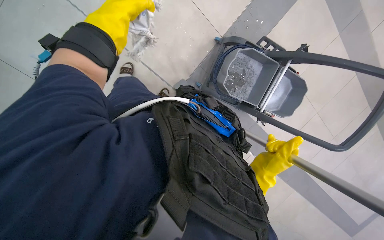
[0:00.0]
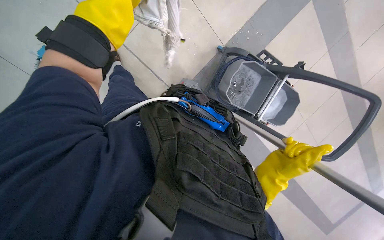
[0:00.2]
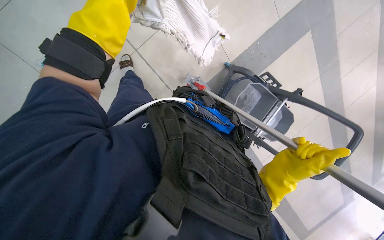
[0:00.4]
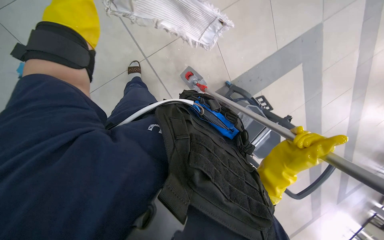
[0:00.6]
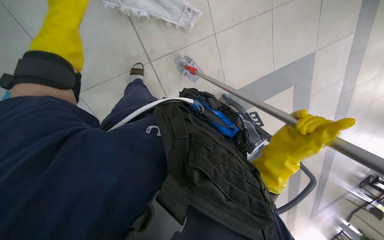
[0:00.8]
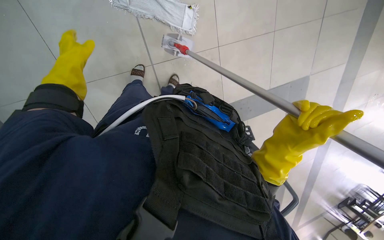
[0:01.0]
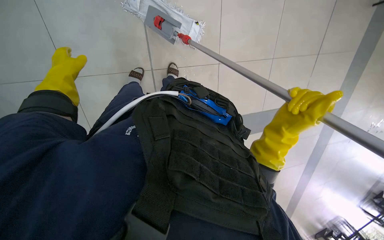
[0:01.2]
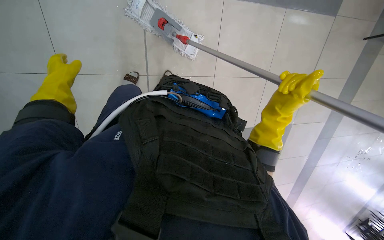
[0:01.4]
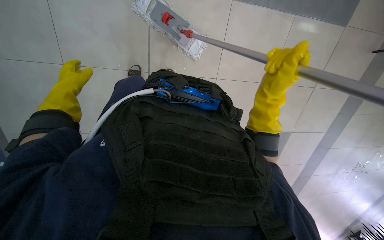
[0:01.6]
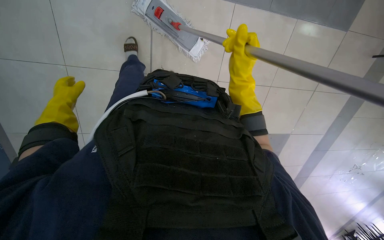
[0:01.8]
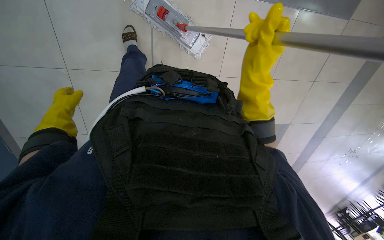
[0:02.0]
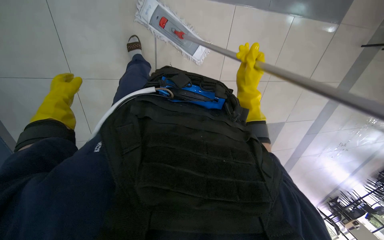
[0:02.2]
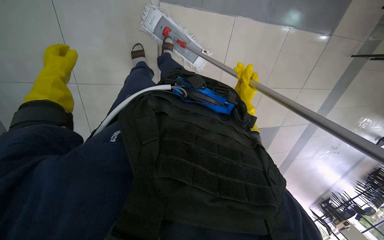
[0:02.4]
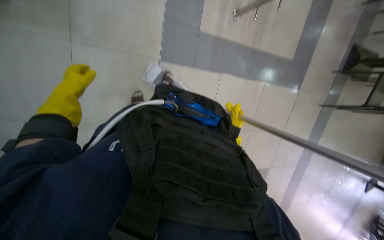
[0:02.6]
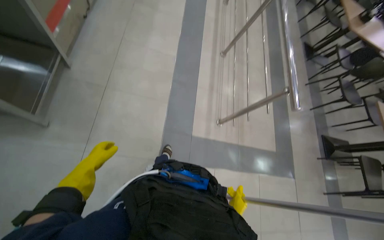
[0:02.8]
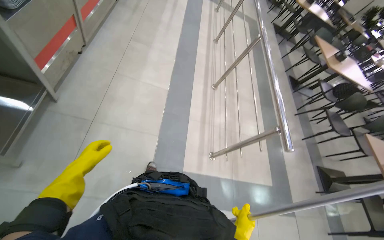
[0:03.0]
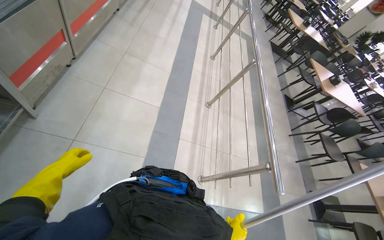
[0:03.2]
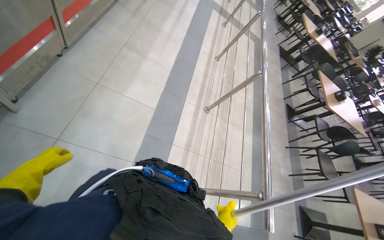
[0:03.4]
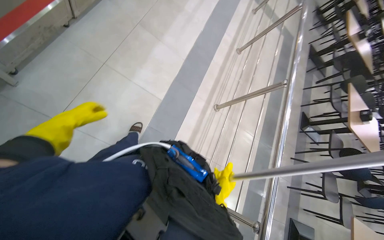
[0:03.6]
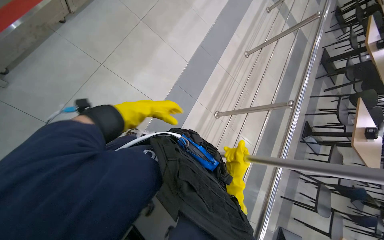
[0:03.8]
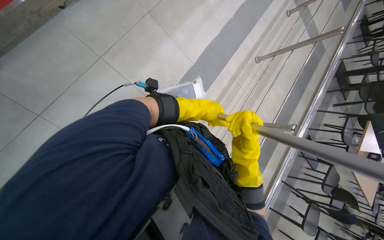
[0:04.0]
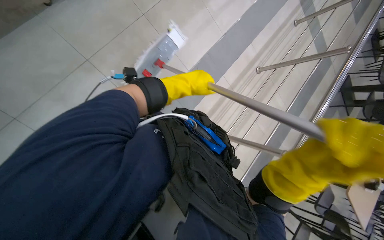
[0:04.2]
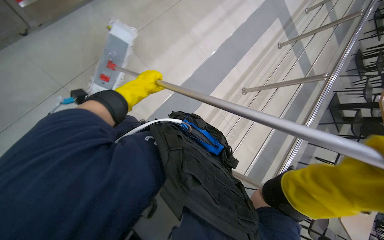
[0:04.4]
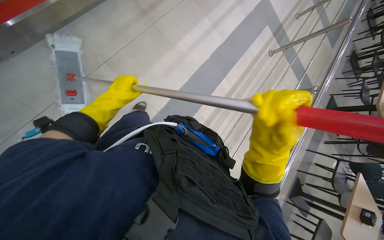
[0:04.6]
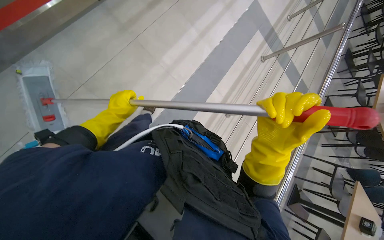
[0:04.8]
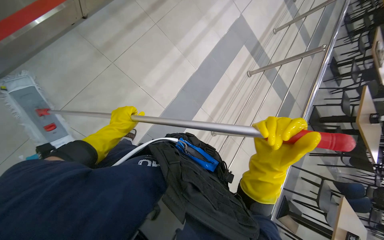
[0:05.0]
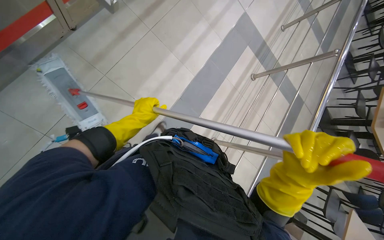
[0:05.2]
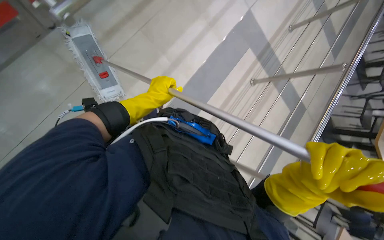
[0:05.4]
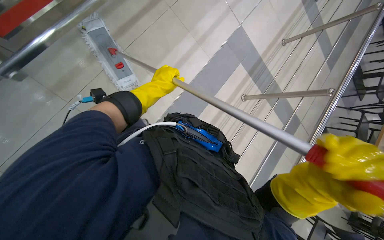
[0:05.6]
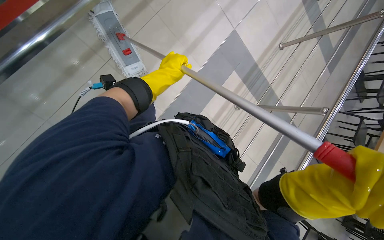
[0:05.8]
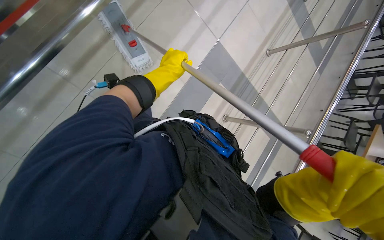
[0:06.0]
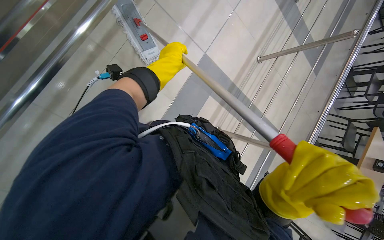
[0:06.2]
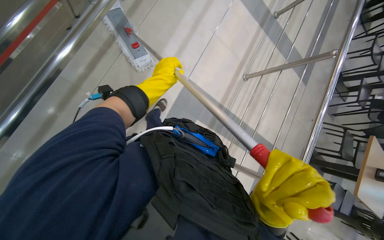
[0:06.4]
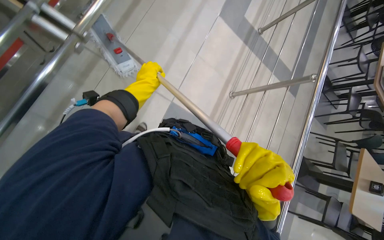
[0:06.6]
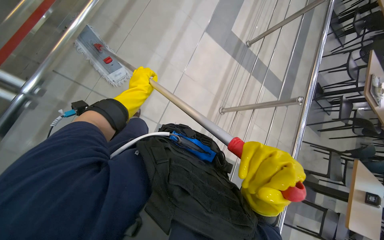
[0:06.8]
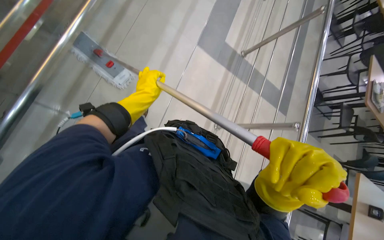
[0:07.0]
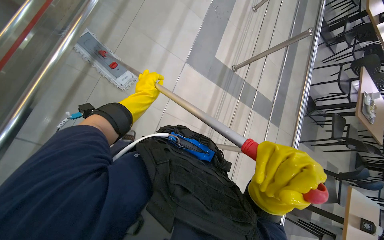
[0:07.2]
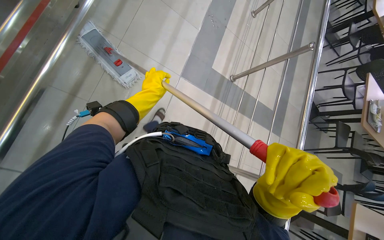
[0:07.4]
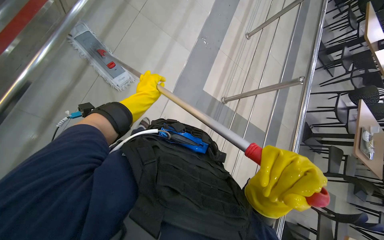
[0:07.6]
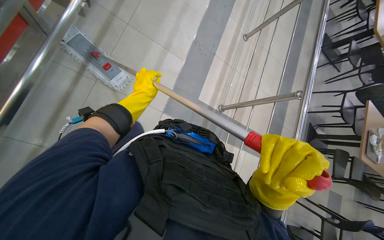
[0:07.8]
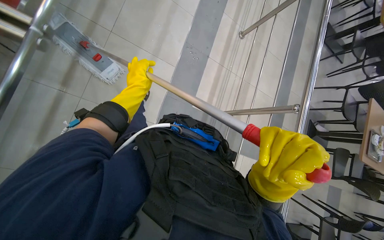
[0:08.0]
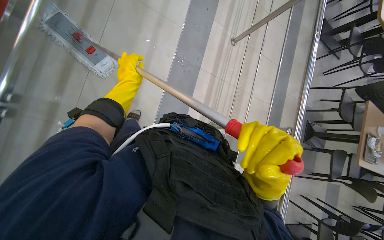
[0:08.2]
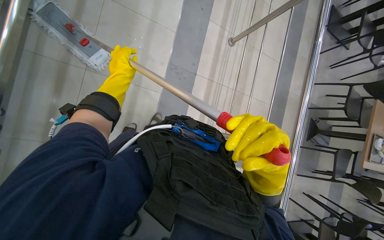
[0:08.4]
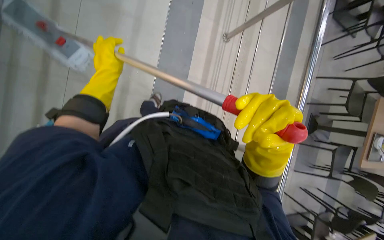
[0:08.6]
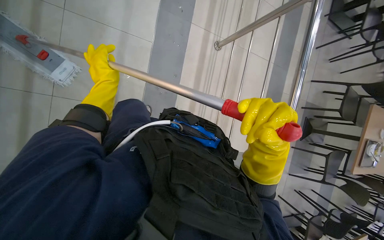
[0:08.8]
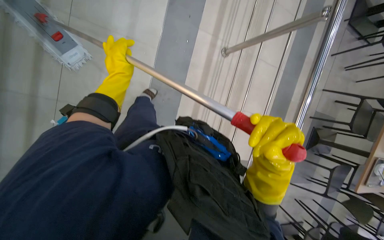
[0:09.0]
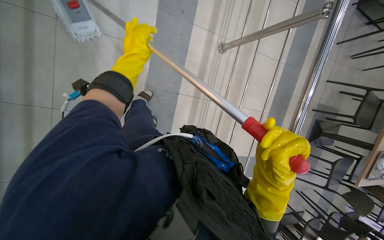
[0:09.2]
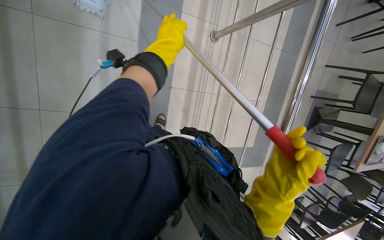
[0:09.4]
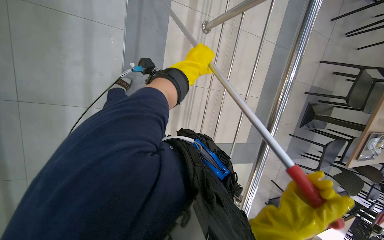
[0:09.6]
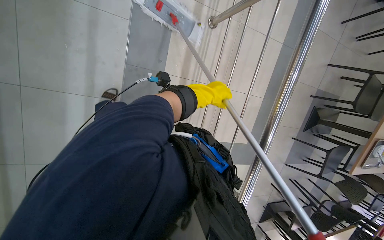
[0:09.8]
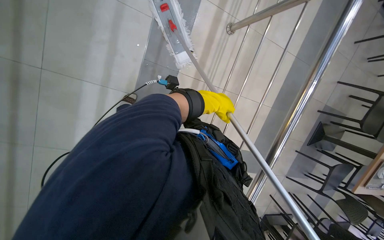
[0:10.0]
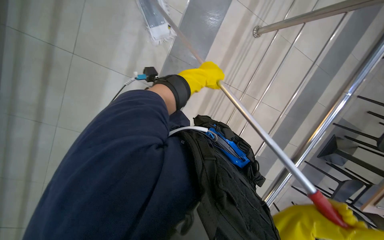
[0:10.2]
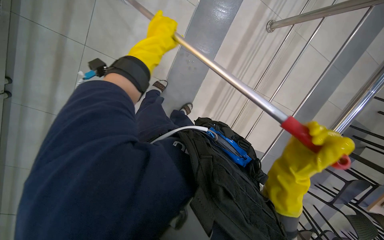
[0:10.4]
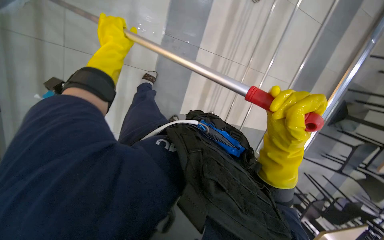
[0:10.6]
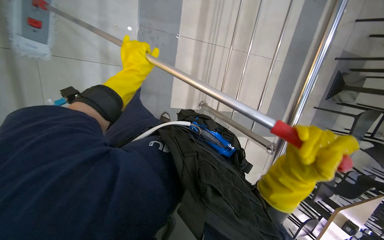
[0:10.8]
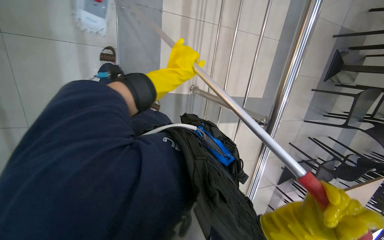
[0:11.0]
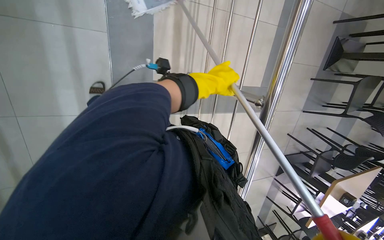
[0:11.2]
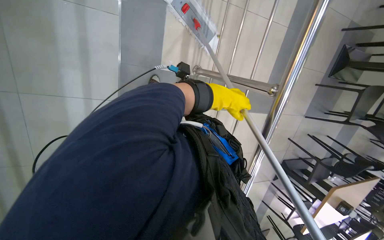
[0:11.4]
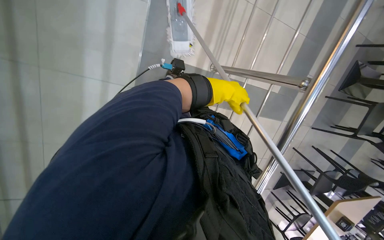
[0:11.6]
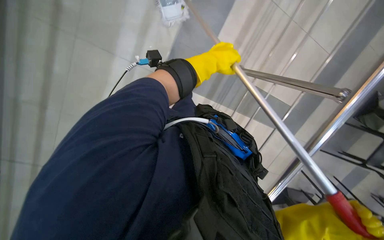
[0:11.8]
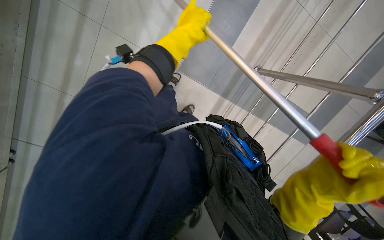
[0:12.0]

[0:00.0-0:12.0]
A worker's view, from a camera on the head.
Job: mopping floor.
The whole recording: Mopping cafeteria floor. The worker mops the cafeteria floor, periodically wringing the mop in the bucket.
0:00.0 to 0:01.6: The scene rotates clockwise by about 35 degrees.
0:01.6 to 0:03.0: The wearer looks roughly 60 degrees further upward.
0:03.0 to 0:04.4: The head travels roughly 1 m. The scene rotates clockwise by about 35 degrees.
0:04.4 to 0:06.0: The camera travels about 1.5 m.
0:06.0 to 0:07.6: The wearer moves approximately 1 m.
0:07.6 to 0:09.0: The wearer moves some 1 m. The view tips downward by roughly 15 degrees.
0:10.4 to 0:12.0: The head travels some 80 cm.

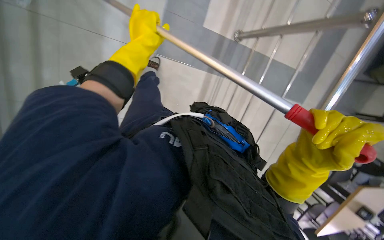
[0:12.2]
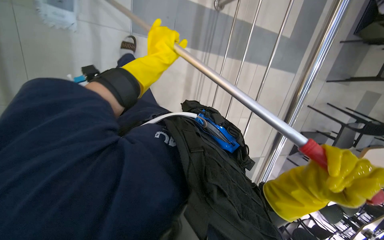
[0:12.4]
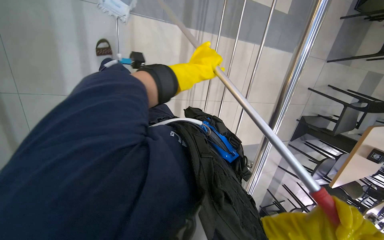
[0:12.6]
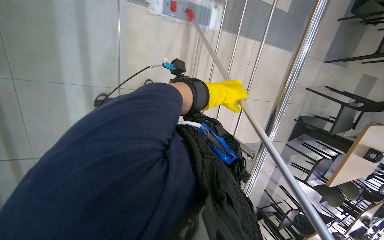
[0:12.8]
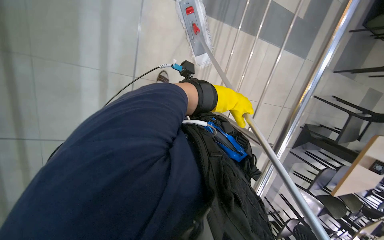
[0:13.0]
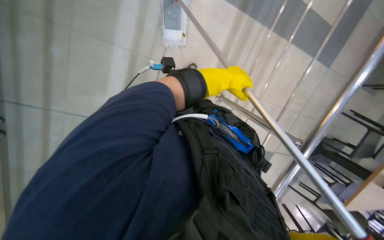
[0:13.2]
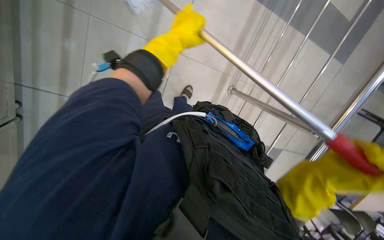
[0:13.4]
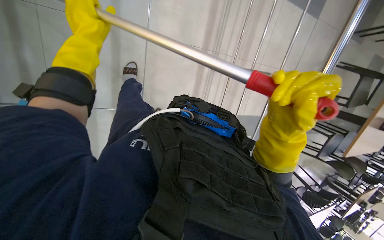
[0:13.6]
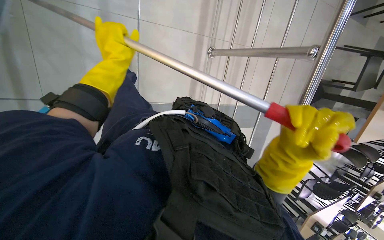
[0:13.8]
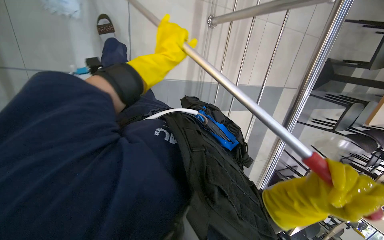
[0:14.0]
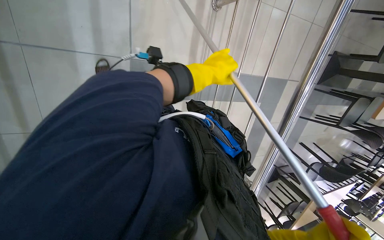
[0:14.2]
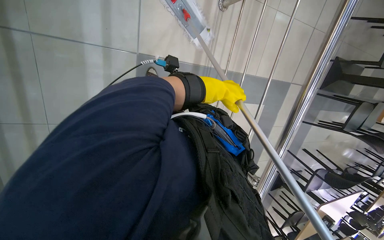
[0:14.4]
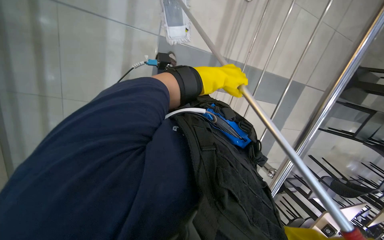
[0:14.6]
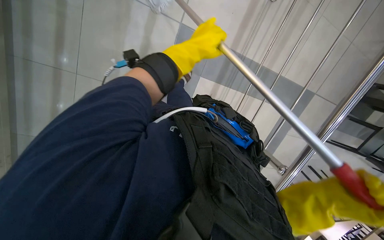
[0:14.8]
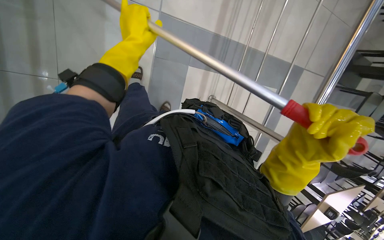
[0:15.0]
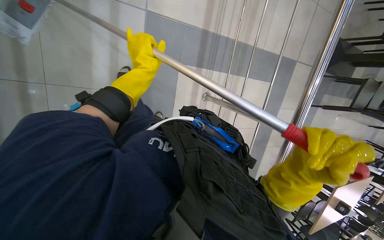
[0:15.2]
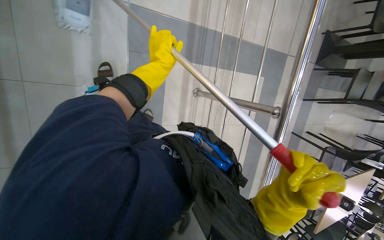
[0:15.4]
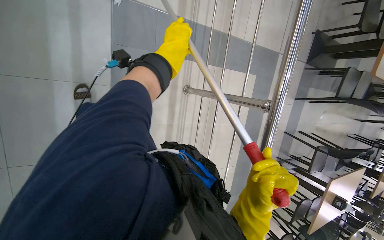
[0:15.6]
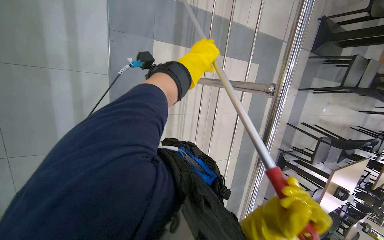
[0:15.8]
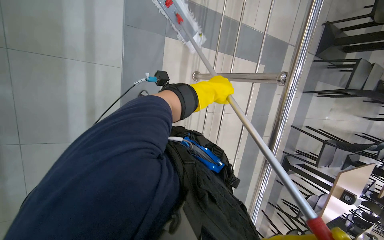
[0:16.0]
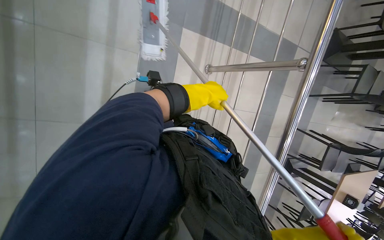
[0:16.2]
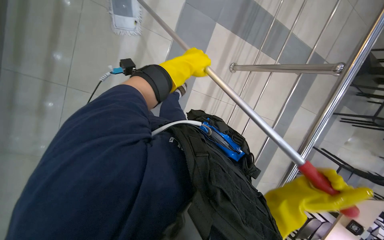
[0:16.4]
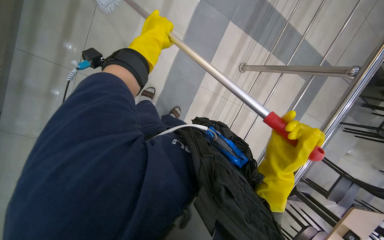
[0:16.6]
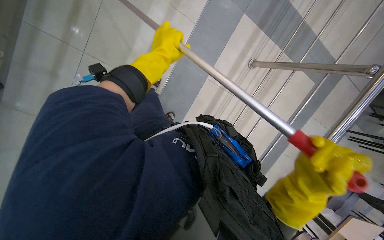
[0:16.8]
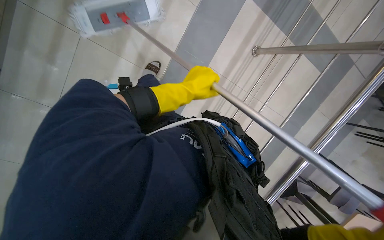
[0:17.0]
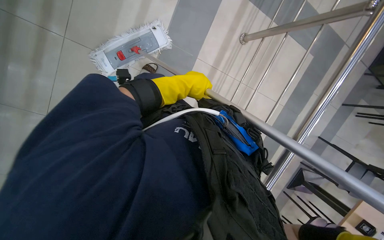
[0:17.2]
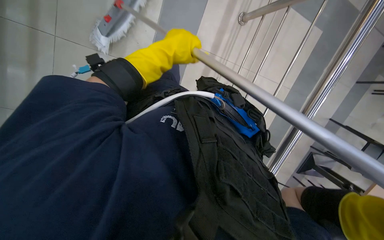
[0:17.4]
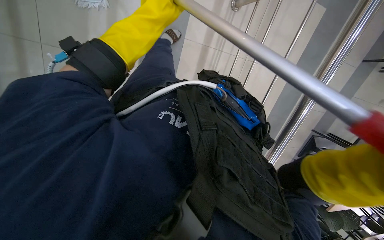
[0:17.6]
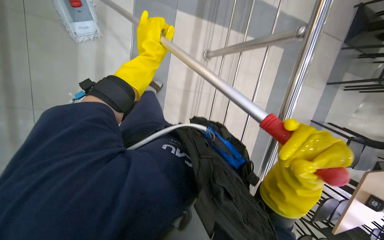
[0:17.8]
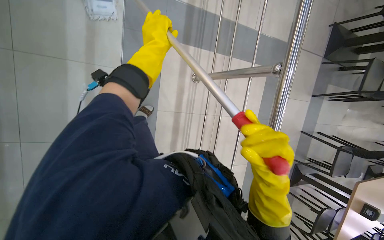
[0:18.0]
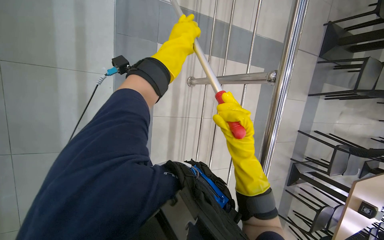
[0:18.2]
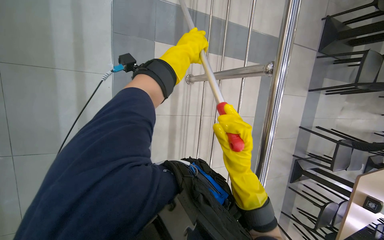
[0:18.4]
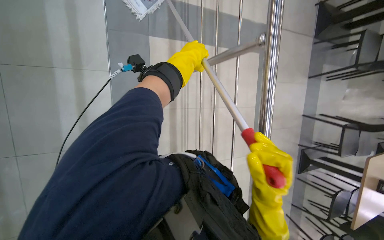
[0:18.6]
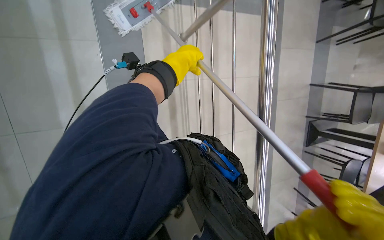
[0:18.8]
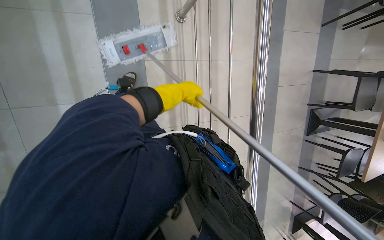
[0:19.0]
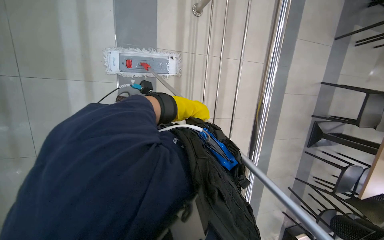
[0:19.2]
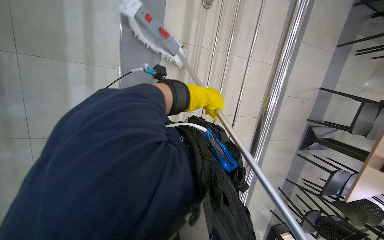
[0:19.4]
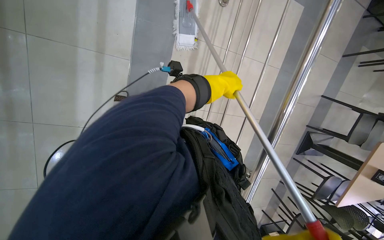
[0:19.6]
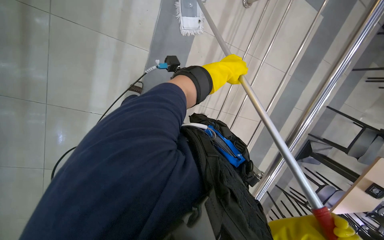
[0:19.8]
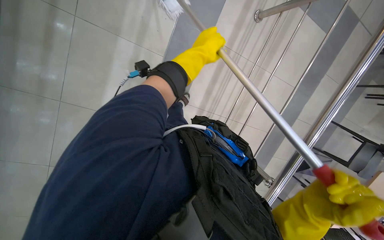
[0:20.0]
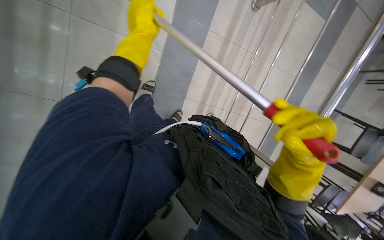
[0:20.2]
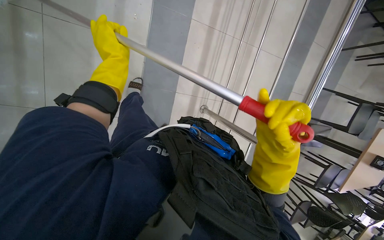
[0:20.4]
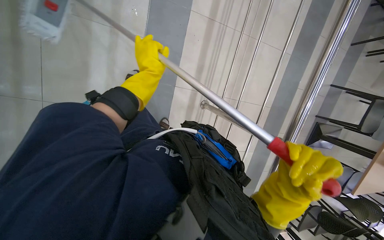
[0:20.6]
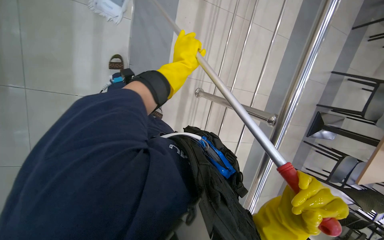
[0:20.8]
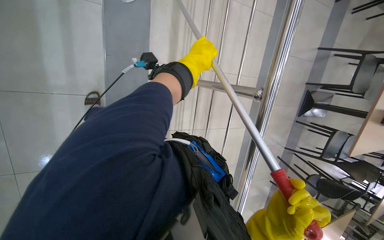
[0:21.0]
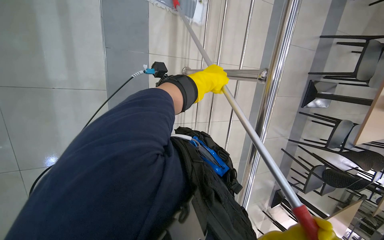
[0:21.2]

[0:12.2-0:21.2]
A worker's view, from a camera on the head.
Job: mopping floor.
The whole recording: Mopping cafeteria floor. The worker mops the cafeteria floor, periodically wringing the mop in the bucket.
0:12.2 to 0:13.8: The camera is carried about 80 cm.
0:13.8 to 0:15.2: The head travels roughly 50 cm.
0:15.2 to 0:16.6: The head travels roughly 50 cm.
0:16.6 to 0:18.2: The left hand travels to the right by about 15 cm, and moves approximately 25 cm down the picture and comes back.
0:18.2 to 0:19.8: The camera pitches downward, by some 15 degrees. The left hand moves farther from the camera, roughly 20 cm, and reaches some 25 cm down the picture, then returns.
0:19.8 to 0:21.2: The left hand travels to the left and back again, about 25 cm each way.
